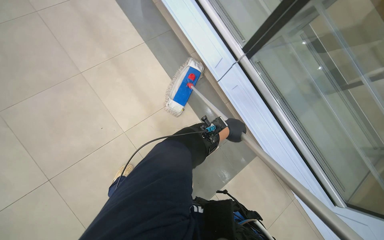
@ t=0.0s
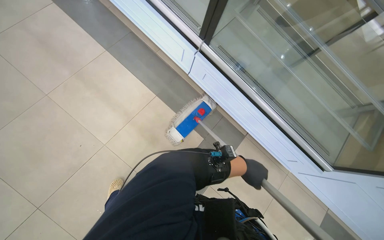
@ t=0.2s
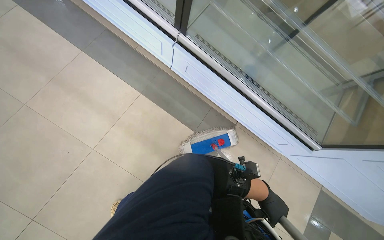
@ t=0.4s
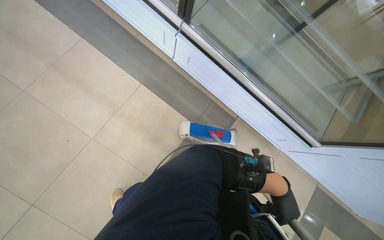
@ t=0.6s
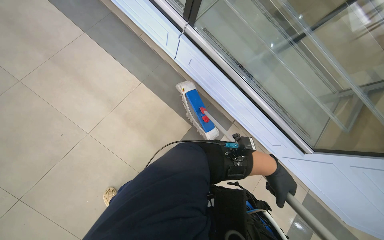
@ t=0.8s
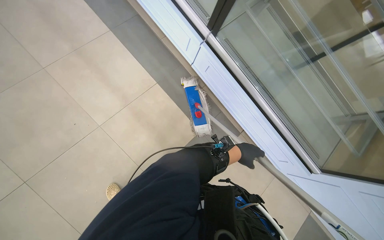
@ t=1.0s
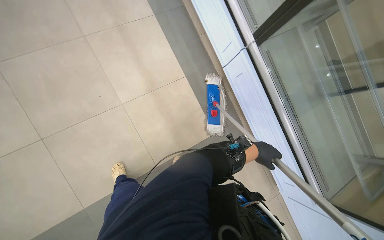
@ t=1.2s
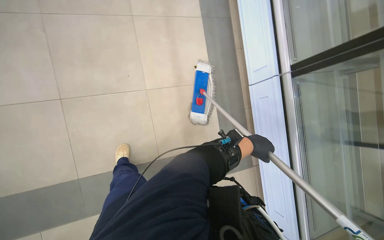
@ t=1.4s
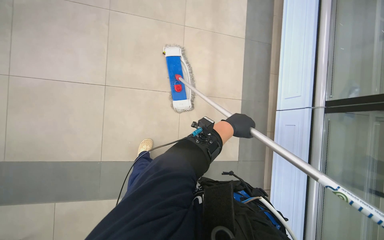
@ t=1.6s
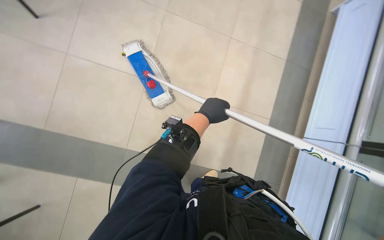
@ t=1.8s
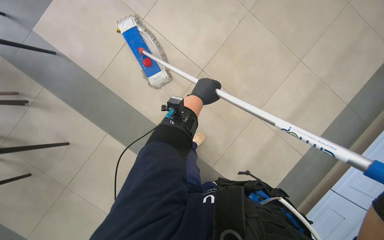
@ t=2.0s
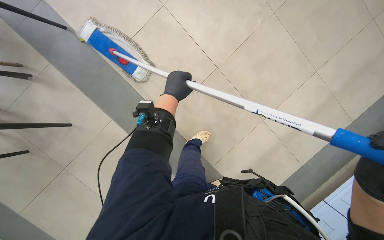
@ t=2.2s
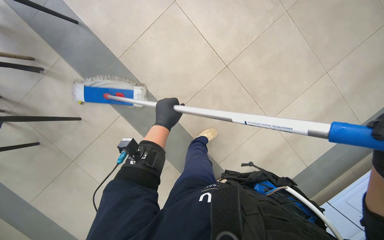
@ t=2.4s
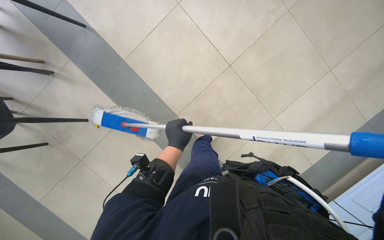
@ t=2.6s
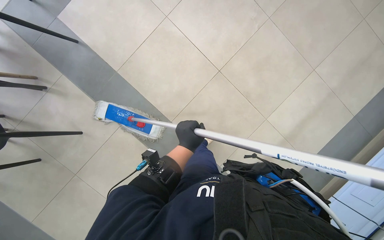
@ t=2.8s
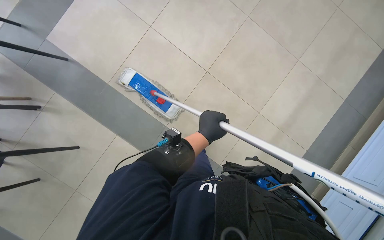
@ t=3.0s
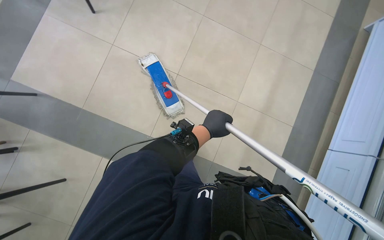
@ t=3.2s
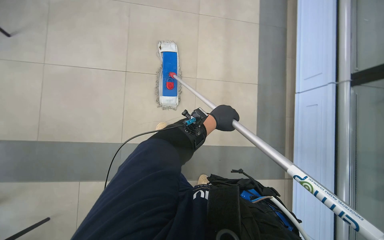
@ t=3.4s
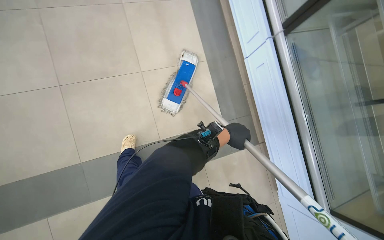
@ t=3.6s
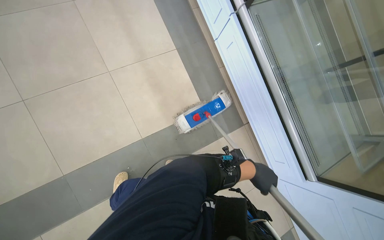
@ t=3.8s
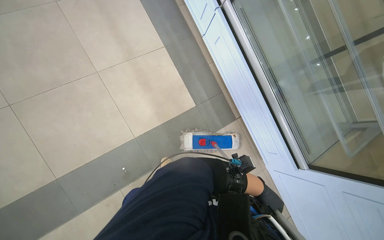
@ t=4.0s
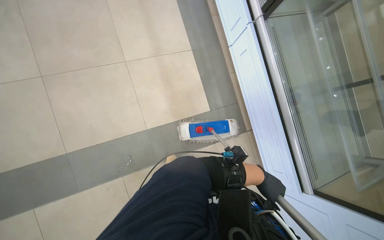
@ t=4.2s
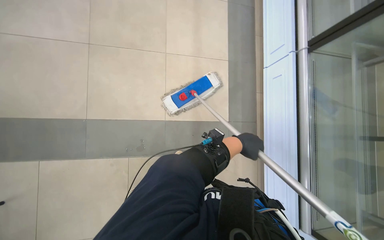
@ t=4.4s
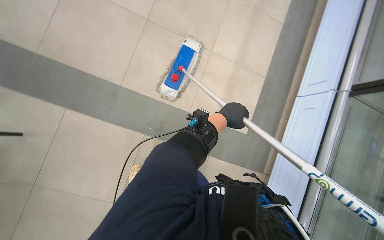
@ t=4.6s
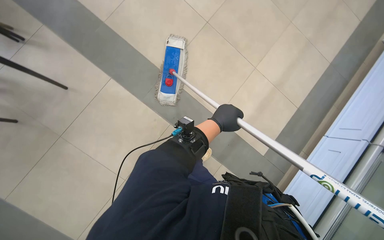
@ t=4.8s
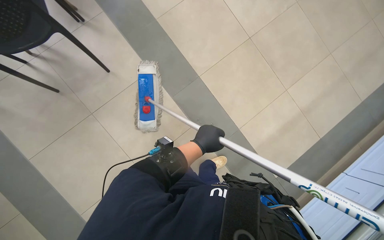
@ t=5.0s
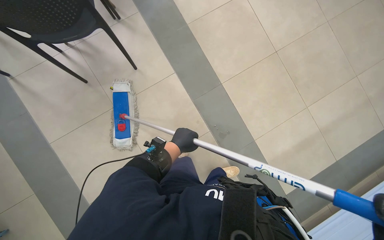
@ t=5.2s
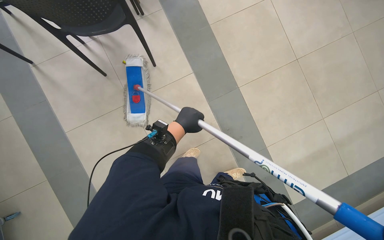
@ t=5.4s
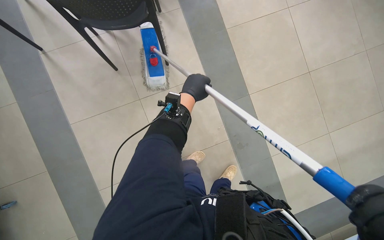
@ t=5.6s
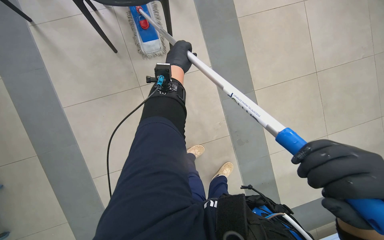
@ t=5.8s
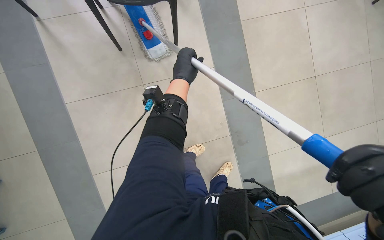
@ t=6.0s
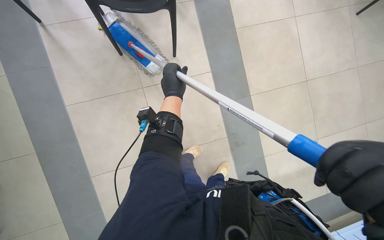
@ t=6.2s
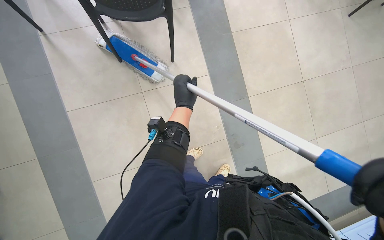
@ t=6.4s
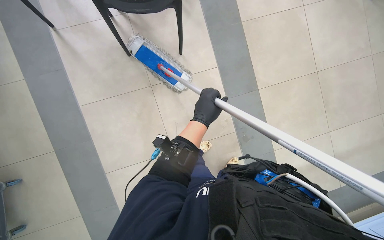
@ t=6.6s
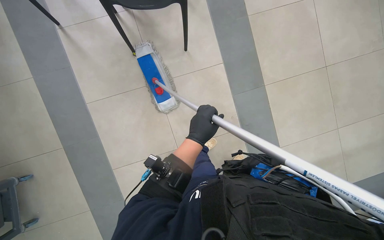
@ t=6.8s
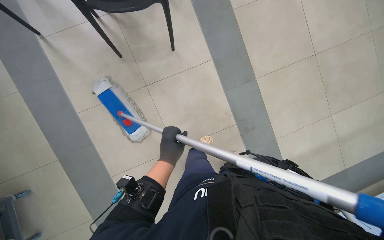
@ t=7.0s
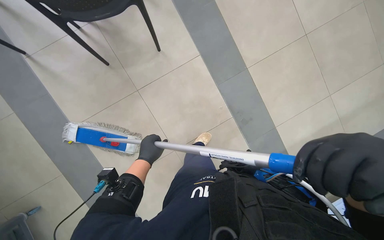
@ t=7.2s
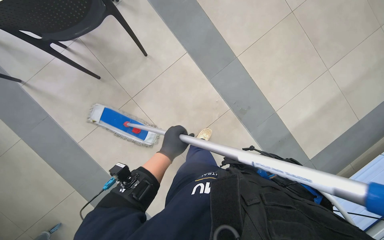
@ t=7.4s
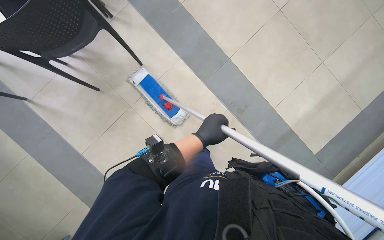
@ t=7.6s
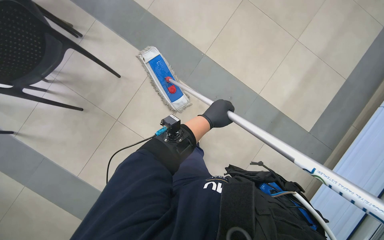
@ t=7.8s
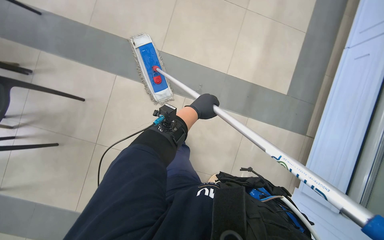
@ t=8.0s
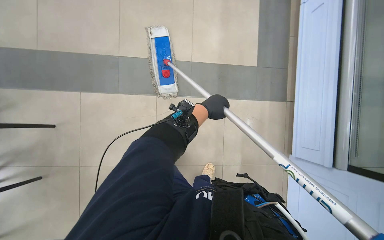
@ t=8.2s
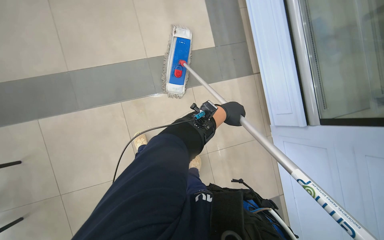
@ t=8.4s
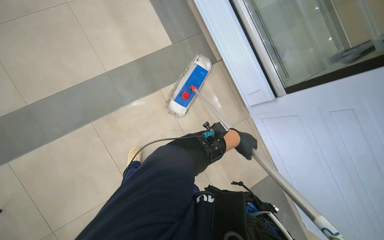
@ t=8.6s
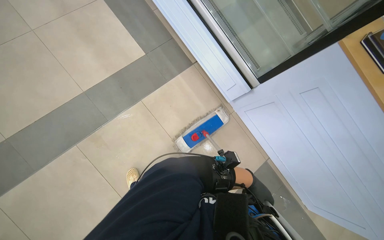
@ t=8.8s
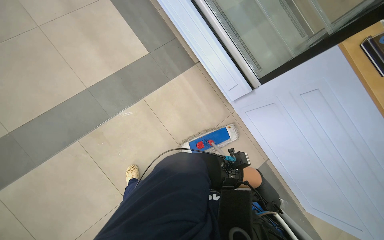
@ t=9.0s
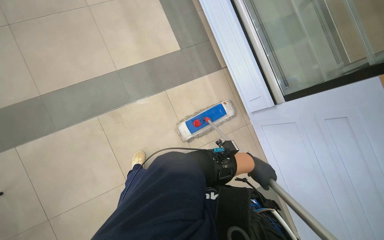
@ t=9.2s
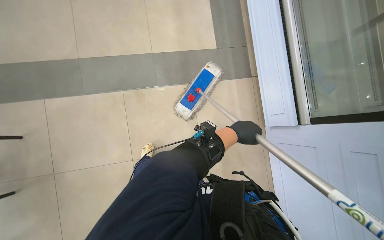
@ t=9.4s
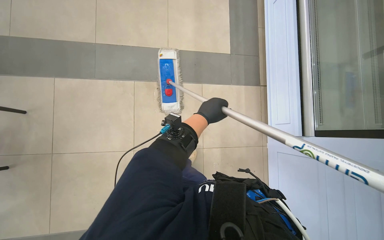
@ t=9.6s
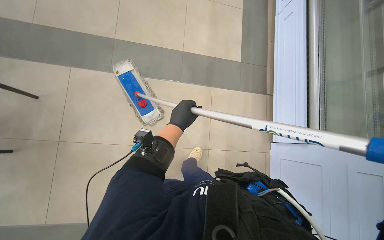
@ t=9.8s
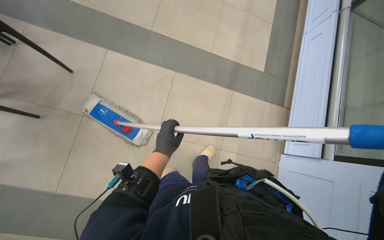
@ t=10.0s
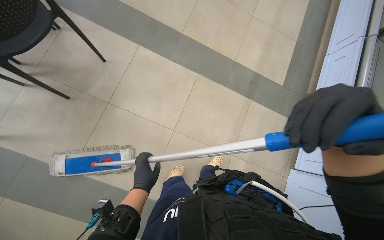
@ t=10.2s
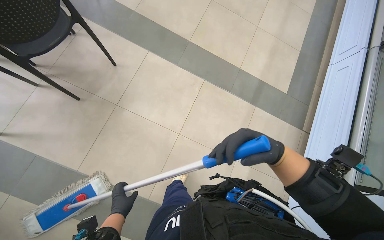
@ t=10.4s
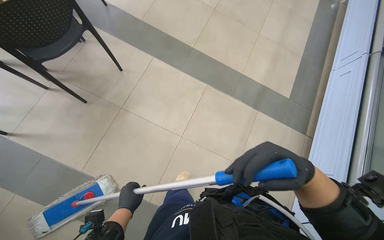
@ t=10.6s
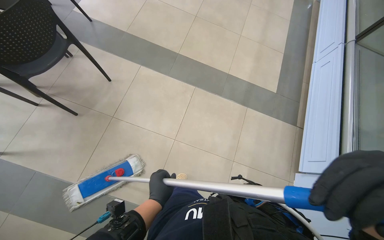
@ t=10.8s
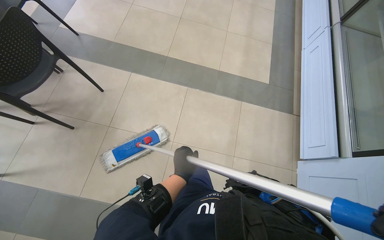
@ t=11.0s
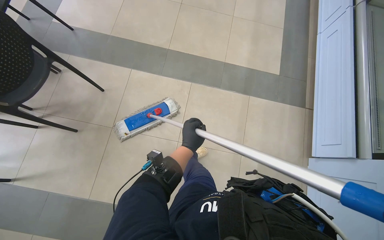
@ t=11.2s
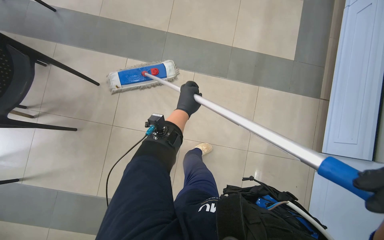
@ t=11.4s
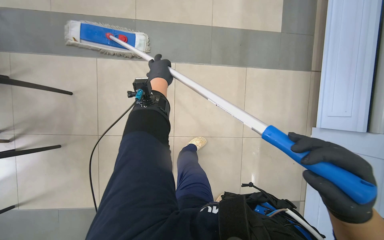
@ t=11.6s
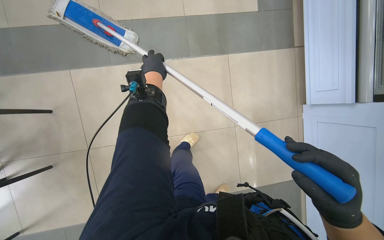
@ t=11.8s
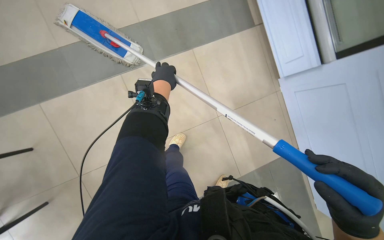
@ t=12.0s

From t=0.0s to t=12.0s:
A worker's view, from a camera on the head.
Job: mopping floor.
The whole recording: Mopping cafe floor. The worker mops the cafe floor, moving around tables and chairs, and periodically cleans the mop head in a bucket.
From t=0.0s to t=1.6s: Everything in view rotates approximately 40 degrees clockwise.
From t=1.6s to t=3.0s: The left hand travels to the left by about 10 cm.
From t=4.4s to t=6.0s: The camera is carried roughly 50 cm. The view tilts about 15 degrees upward. The scene rotates clockwise by roughly 60 degrees.
From t=6.0s to t=7.6s: The left hand goes some 20 cm down the picture and to the right.
From t=7.6s to t=9.0s: The scene rotates counterclockwise by some 25 degrees.
From t=10.4s to t=12.0s: The wearer moves roughly 50 cm. The view tips downward by roughly 20 degrees. The scene turns roughly 25 degrees counterclockwise in the picture.

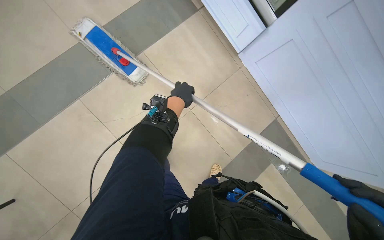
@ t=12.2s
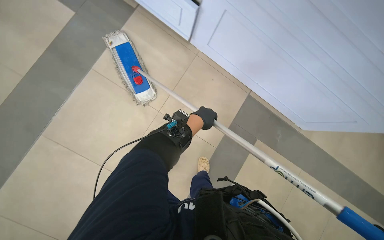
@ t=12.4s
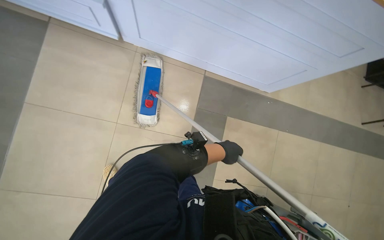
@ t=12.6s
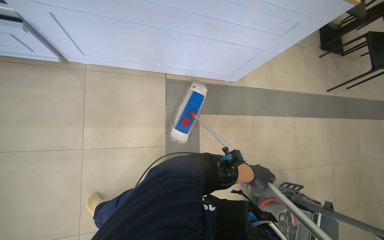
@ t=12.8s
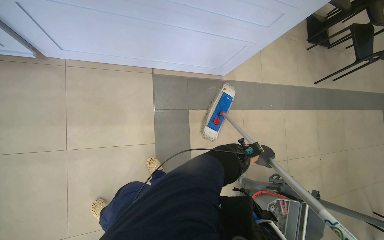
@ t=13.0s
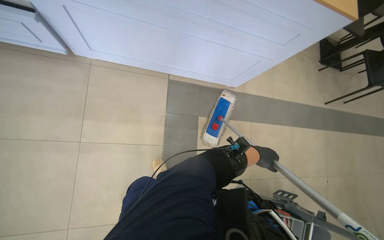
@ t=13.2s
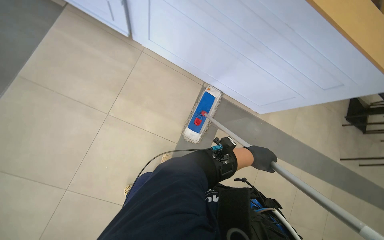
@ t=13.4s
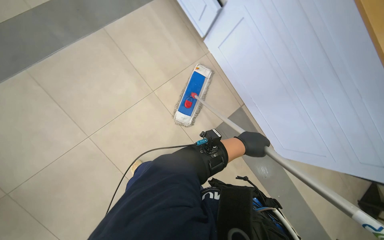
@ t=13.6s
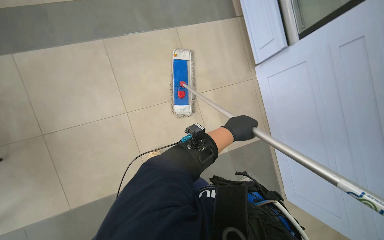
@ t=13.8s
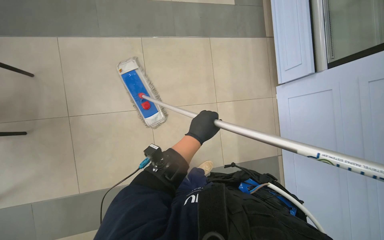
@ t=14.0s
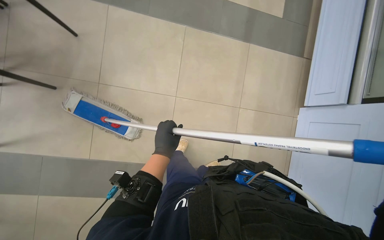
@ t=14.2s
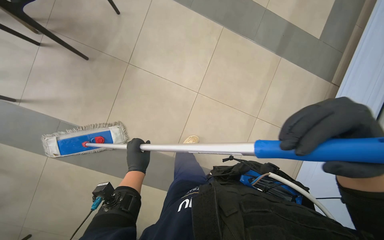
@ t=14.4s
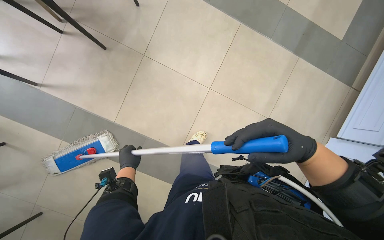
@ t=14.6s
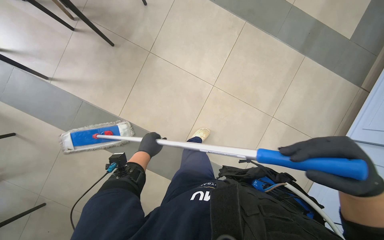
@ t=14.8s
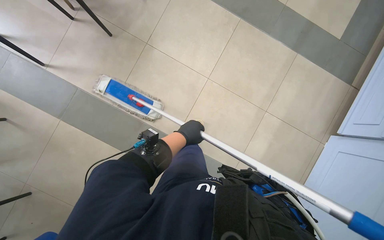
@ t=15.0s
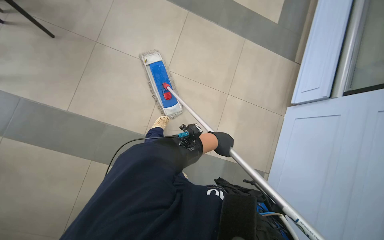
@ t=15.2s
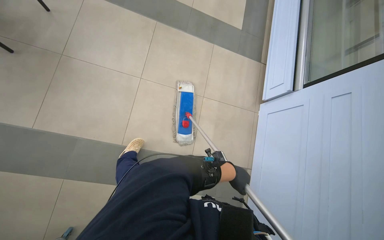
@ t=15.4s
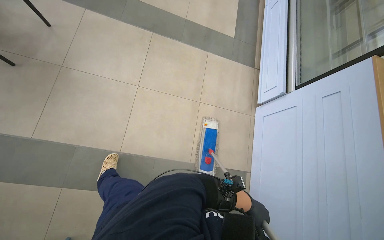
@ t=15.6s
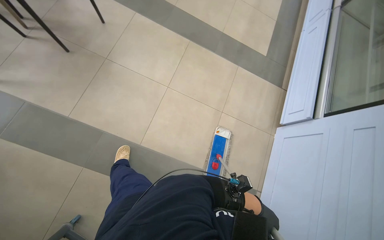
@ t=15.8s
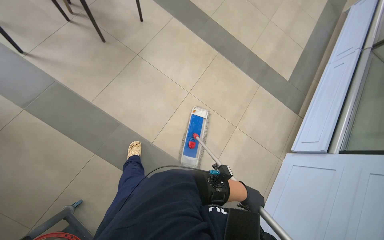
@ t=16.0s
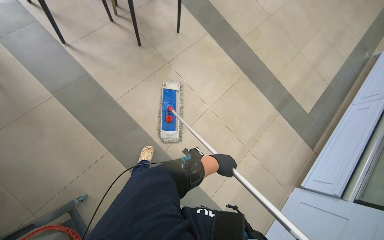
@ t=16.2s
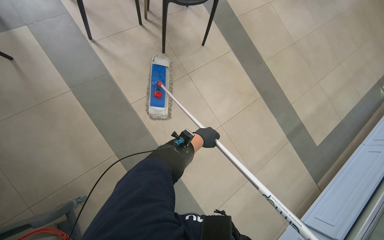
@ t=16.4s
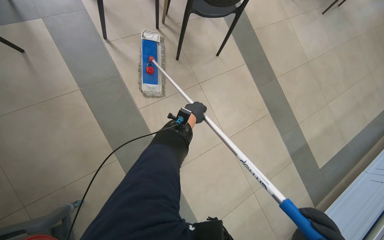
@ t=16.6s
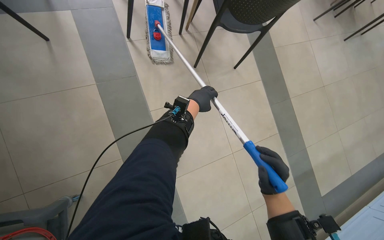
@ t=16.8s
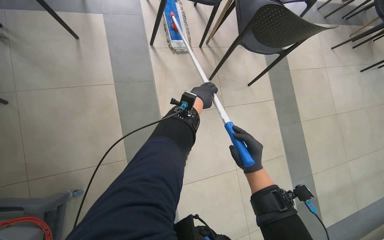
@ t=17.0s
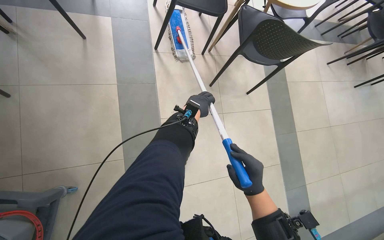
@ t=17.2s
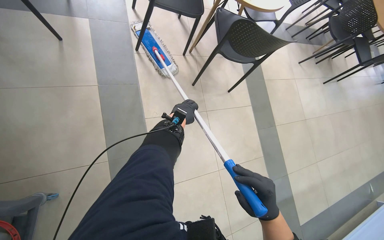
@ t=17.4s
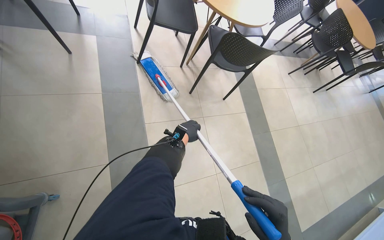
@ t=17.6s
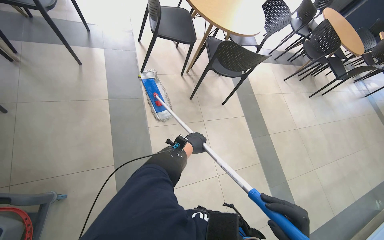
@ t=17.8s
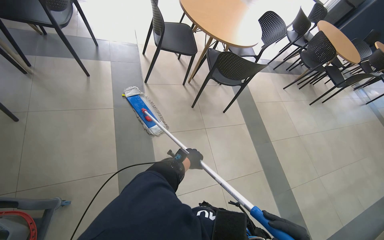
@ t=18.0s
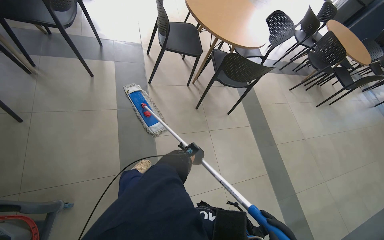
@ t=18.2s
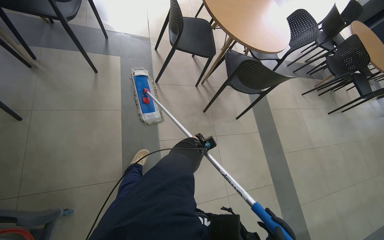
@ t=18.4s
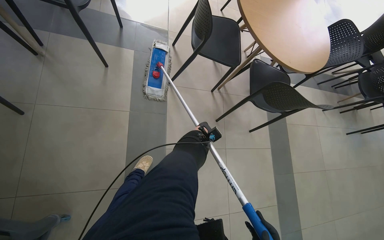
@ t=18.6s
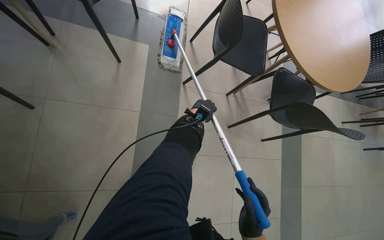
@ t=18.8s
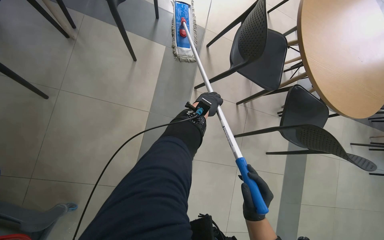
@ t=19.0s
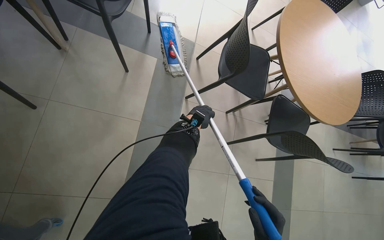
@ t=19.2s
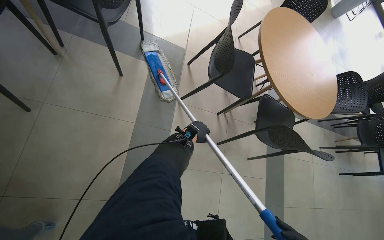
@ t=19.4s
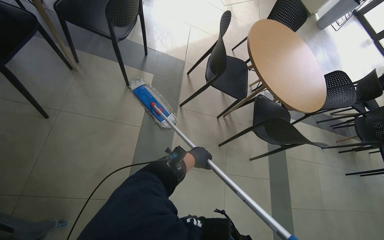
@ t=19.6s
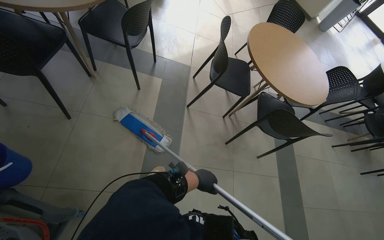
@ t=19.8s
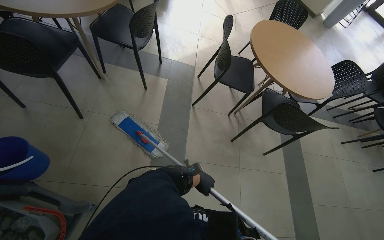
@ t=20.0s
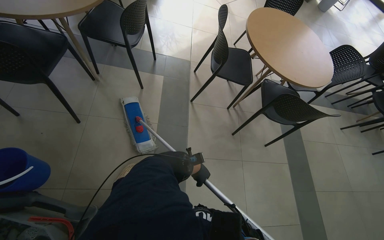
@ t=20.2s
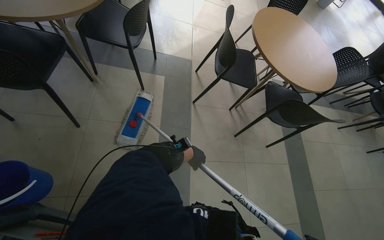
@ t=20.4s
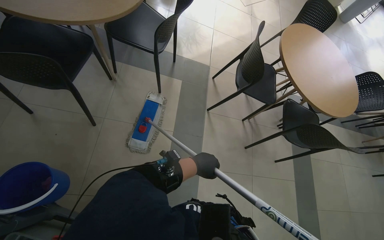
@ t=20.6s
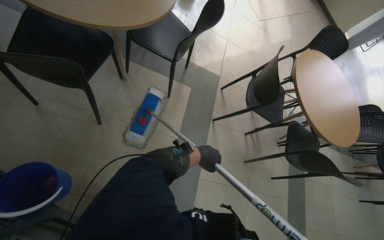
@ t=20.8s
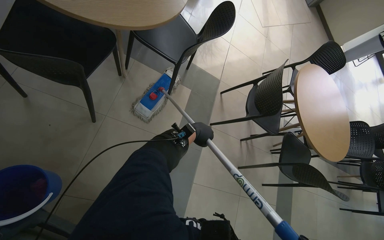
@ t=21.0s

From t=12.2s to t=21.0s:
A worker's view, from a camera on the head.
Job: mopping floor.
The whole recording: Mopping cafe floor. The worker mops the cafe floor, moving around tables and chairs, and periodically cleans the mop head in a bucket.
From t=13.6s to t=15.2s: The left hand reaches some 50 cm to the left, then returns.
From t=15.2s to t=16.6s: The head travels some 50 cm. The view tips upward by some 15 degrees. Everything in view rotates some 40 degrees clockwise.
From t=16.6s to t=18.0s: The wearer looks approximately 20 degrees further upward. The left hand travels down the picture by roughly 15 cm.
From t=18.0s to t=19.6s: The camera travels approximately 40 cm.
From t=19.6s to t=21.0s: The wearer moves about 40 cm.
